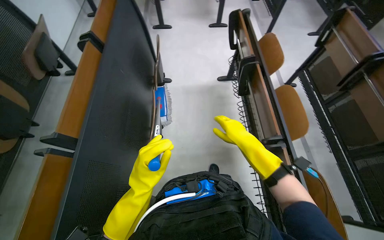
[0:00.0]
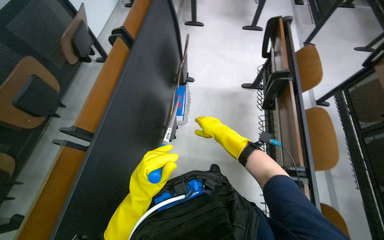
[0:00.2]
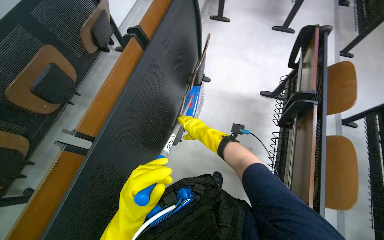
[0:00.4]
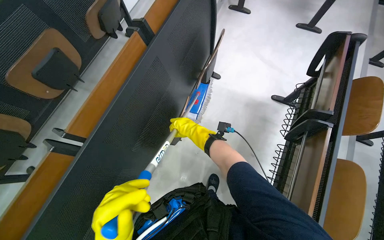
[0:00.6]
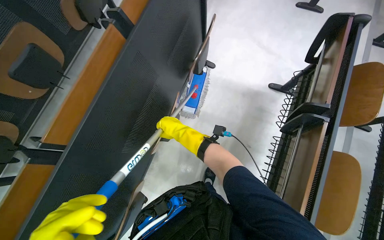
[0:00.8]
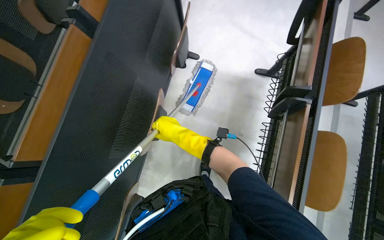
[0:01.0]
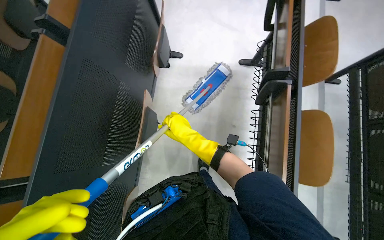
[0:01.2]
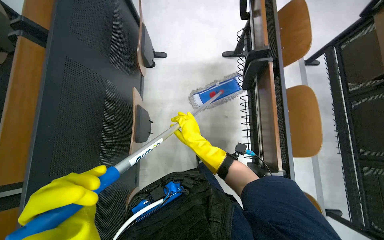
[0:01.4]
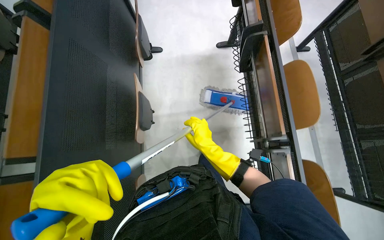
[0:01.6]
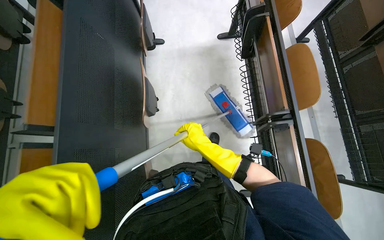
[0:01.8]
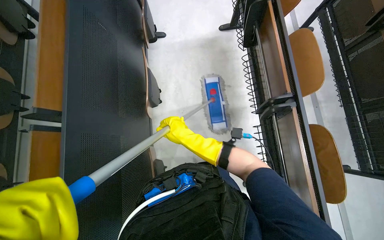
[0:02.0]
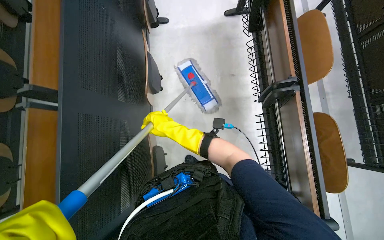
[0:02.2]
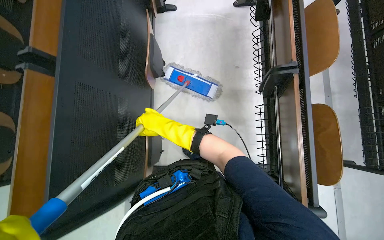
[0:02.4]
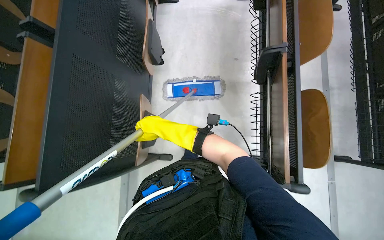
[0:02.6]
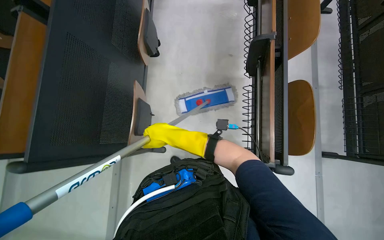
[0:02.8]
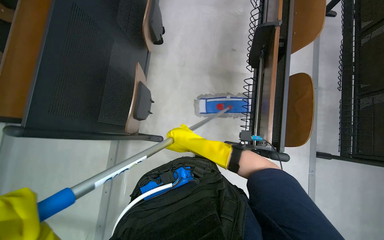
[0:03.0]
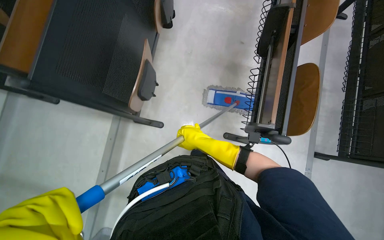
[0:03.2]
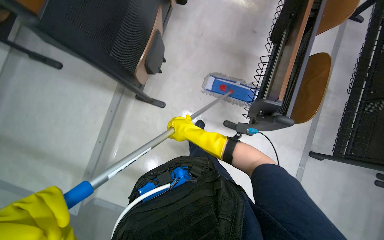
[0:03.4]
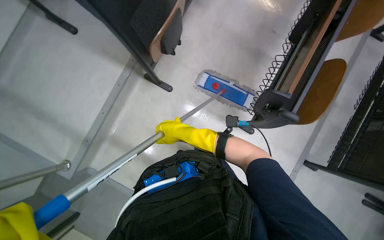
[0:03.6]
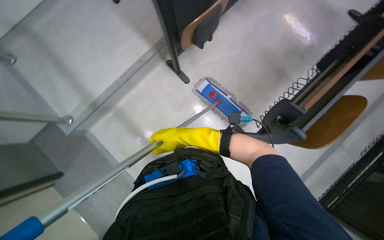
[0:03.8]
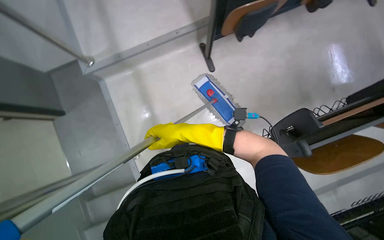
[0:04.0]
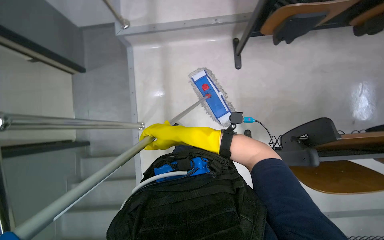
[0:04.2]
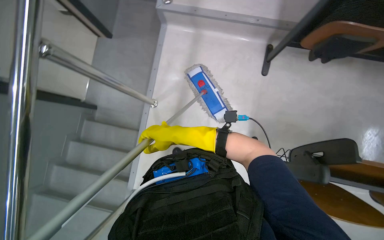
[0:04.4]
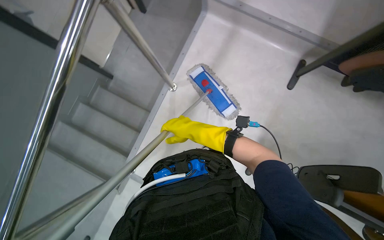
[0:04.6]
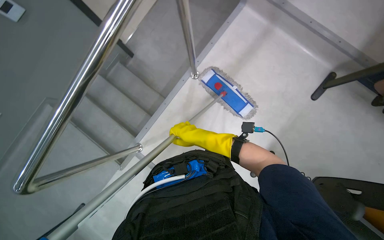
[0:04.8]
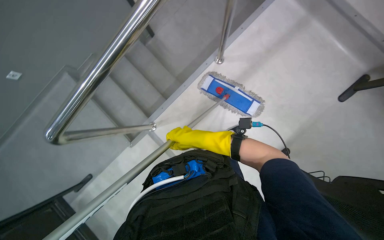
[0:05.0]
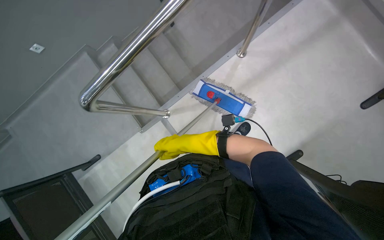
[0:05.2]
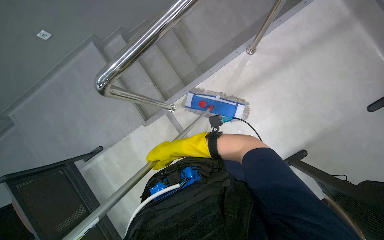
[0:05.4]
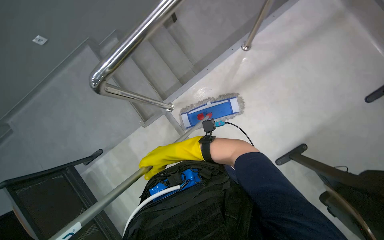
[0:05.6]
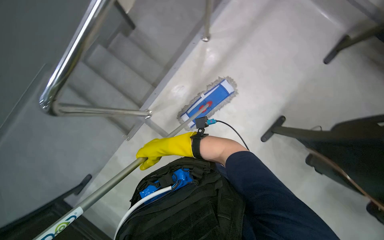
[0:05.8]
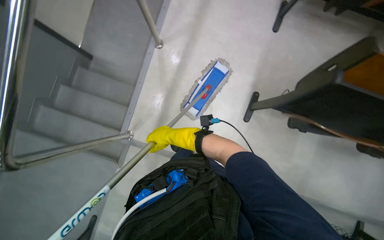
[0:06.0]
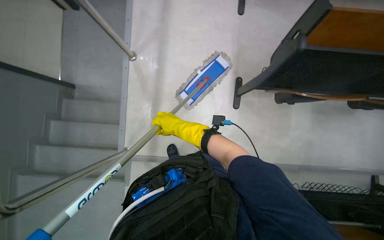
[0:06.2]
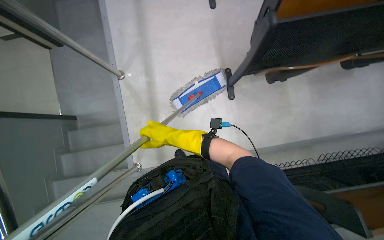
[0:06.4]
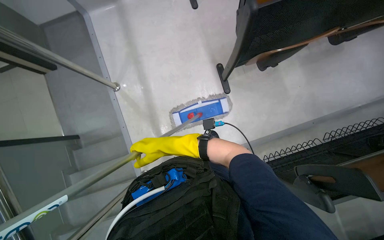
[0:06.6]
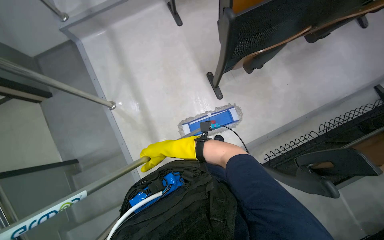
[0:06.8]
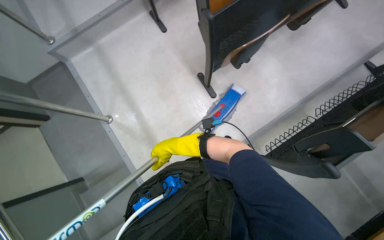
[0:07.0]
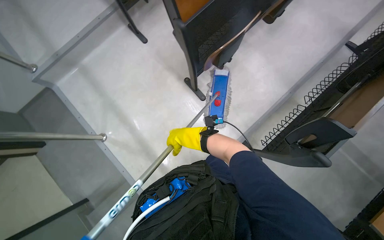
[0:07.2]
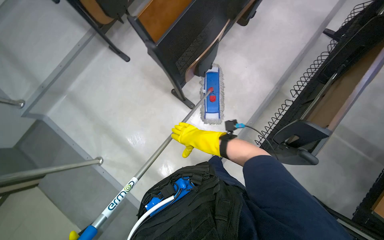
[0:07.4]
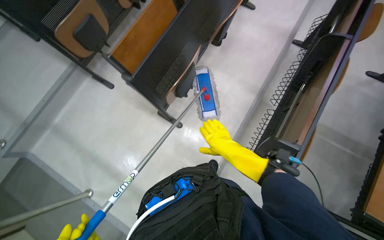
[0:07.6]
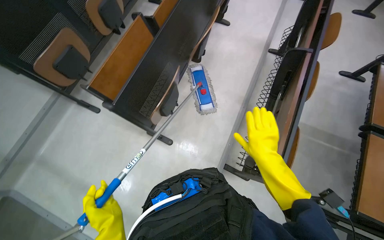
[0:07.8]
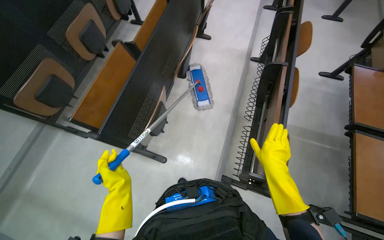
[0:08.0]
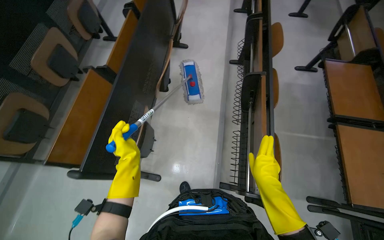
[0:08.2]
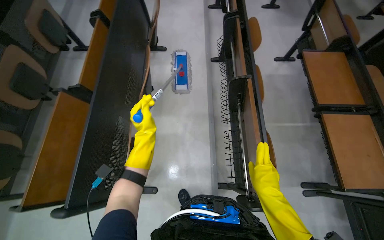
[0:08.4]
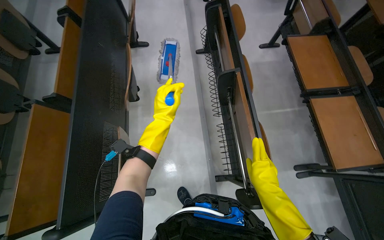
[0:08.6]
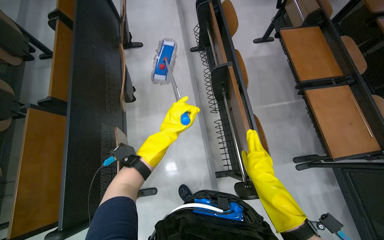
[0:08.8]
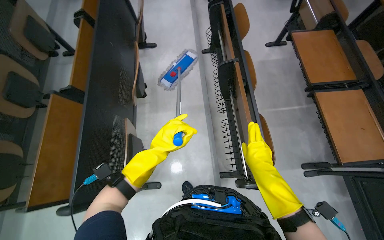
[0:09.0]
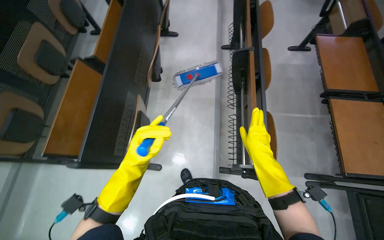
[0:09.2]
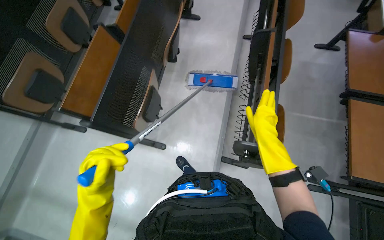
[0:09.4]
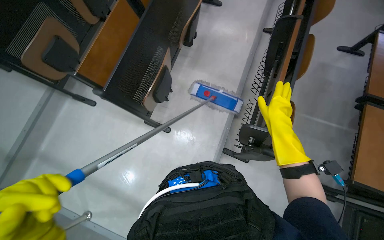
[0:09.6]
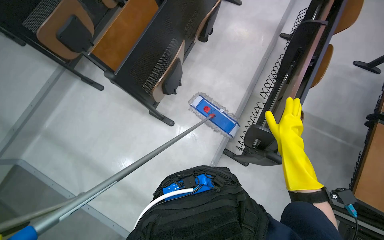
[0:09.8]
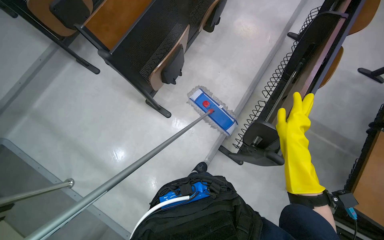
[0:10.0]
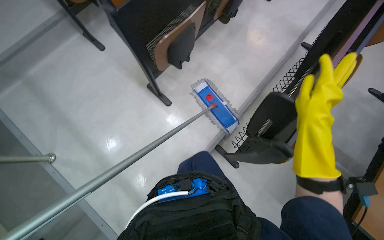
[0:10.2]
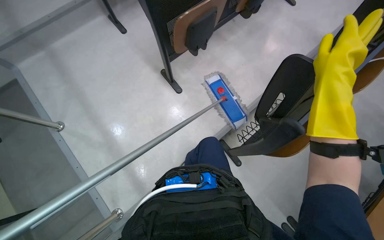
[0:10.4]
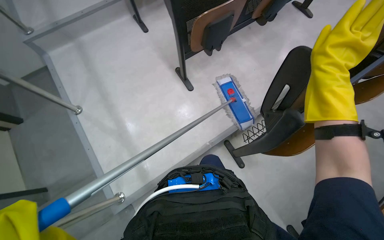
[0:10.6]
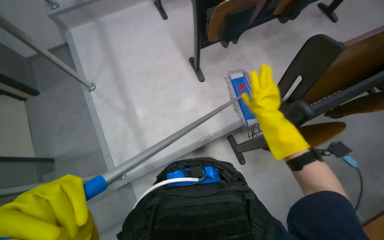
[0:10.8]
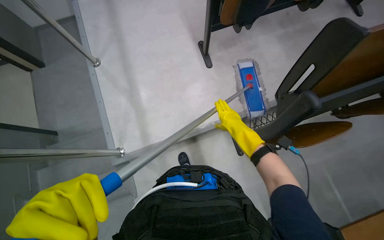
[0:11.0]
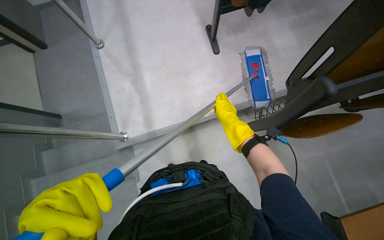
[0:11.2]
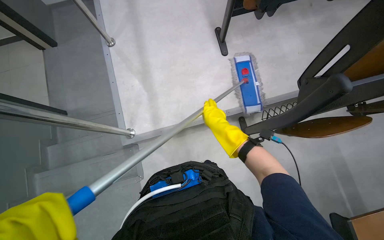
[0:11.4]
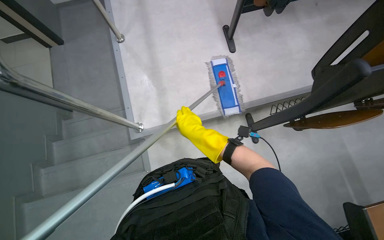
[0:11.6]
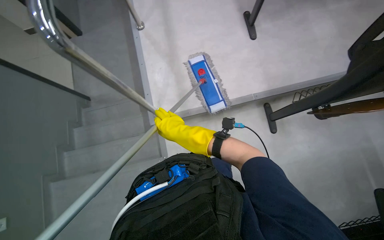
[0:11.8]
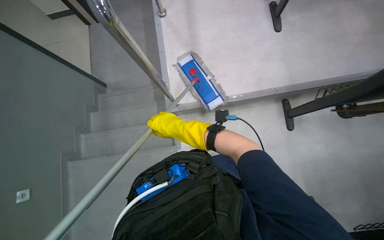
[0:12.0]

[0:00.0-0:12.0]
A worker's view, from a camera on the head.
Job: mopping floor.
The whole recording: Mopping lecture hall floor. The worker mops the floor in the lecture hall, moving between rows of desks.
0:00.0 to 0:01.6: The wearer looks some 15 degrees further downward.
0:01.6 to 0:03.0: The head travels about 50 cm.
0:03.0 to 0:04.4: The camera travels about 60 cm. The scene turns some 95 degrees clockwise in the picture.
0:06.0 to 0:07.6: The wearer looks approximately 15 degrees further upward. The scene rotates counterclockwise by approximately 60 degrees.
0:07.6 to 0:09.0: The wearer's head swings approximately 35 degrees to the right.
0:09.0 to 0:10.4: The camera travels about 50 cm. The head rotates roughly 55 degrees to the left.
0:10.4 to 0:12.0: The camera is carried some 60 cm. The wearer looks roughly 30 degrees further to the left.

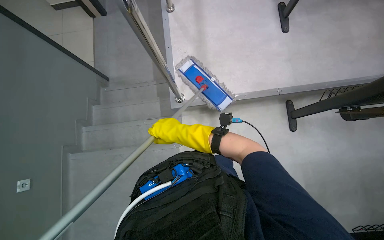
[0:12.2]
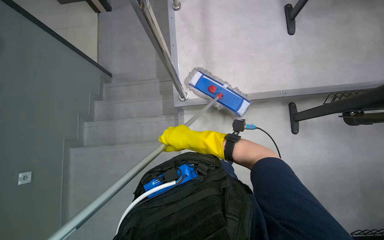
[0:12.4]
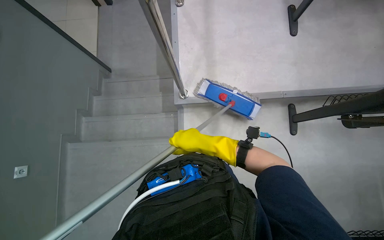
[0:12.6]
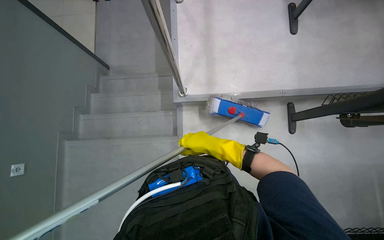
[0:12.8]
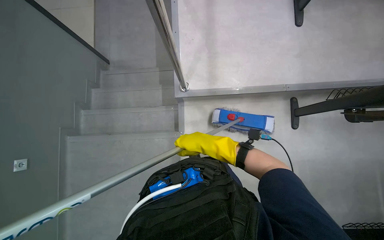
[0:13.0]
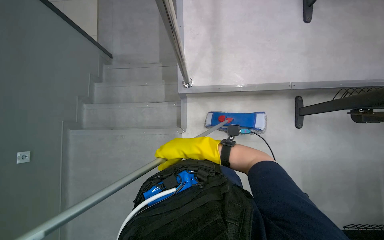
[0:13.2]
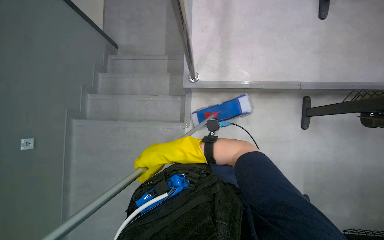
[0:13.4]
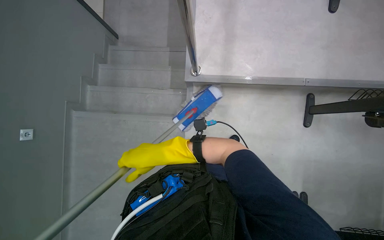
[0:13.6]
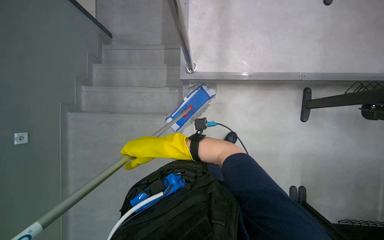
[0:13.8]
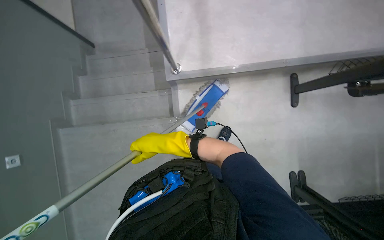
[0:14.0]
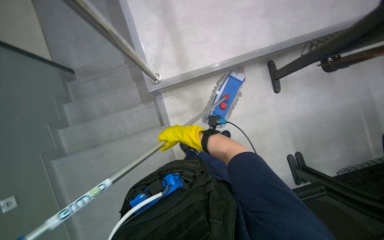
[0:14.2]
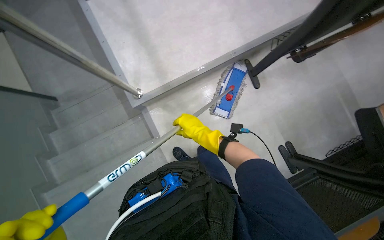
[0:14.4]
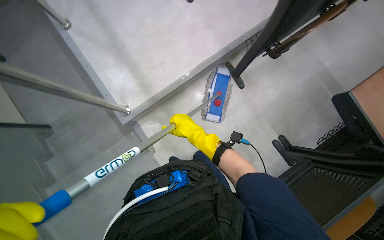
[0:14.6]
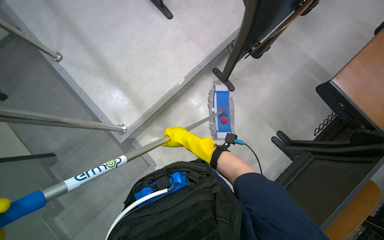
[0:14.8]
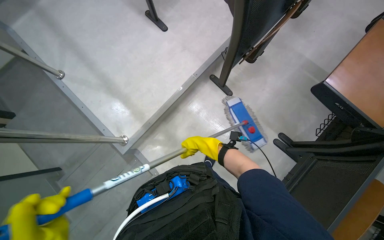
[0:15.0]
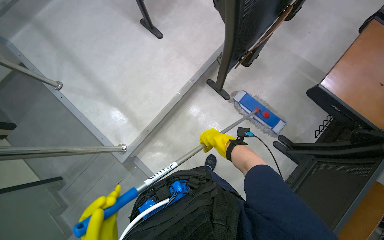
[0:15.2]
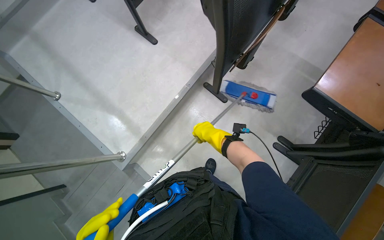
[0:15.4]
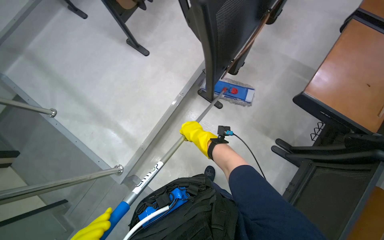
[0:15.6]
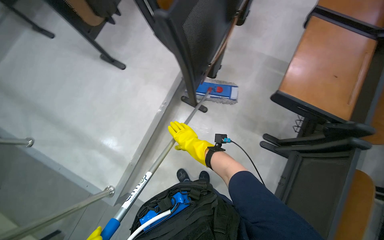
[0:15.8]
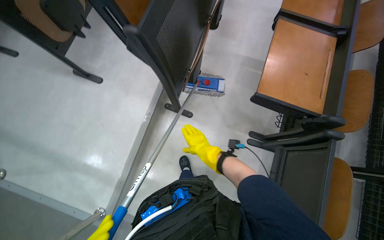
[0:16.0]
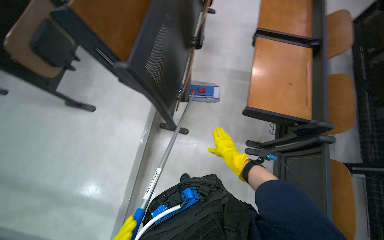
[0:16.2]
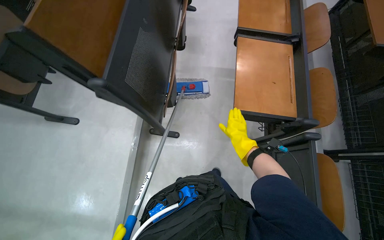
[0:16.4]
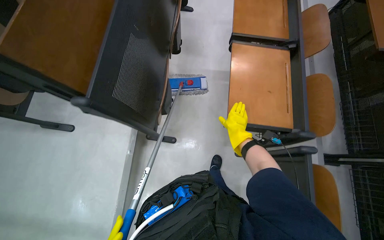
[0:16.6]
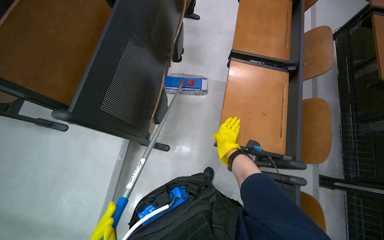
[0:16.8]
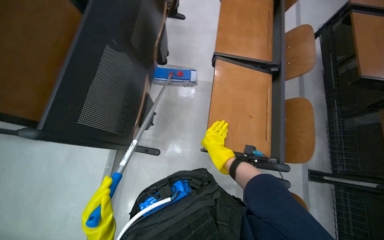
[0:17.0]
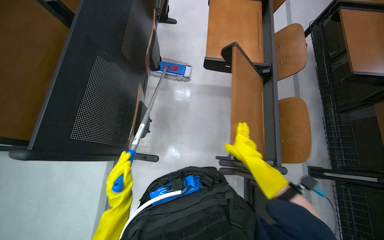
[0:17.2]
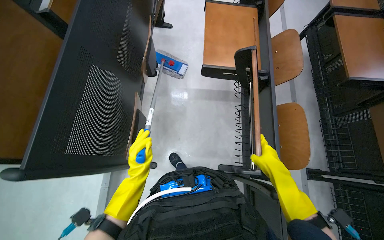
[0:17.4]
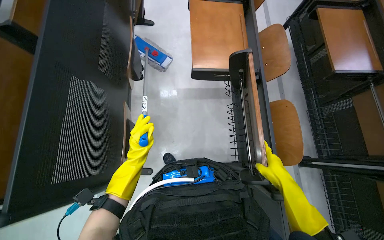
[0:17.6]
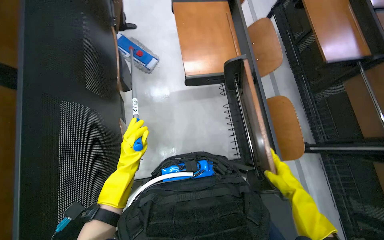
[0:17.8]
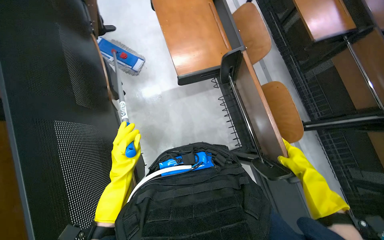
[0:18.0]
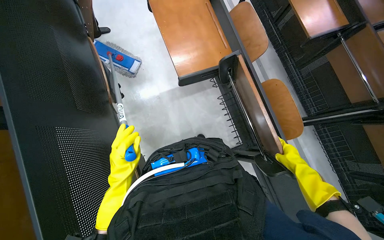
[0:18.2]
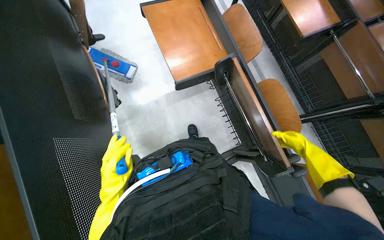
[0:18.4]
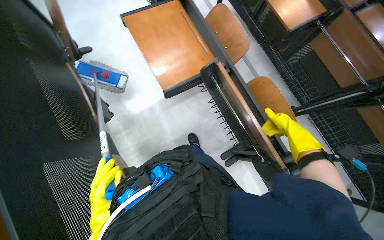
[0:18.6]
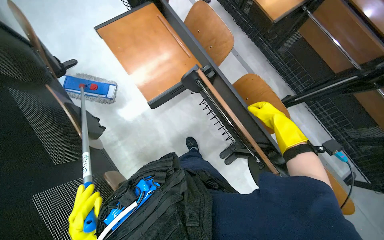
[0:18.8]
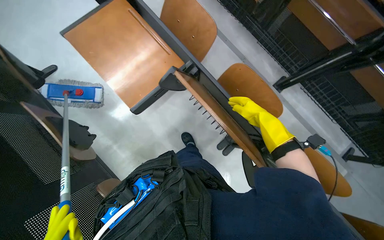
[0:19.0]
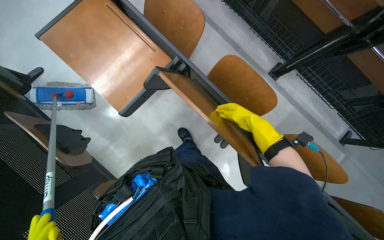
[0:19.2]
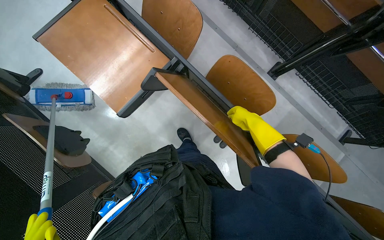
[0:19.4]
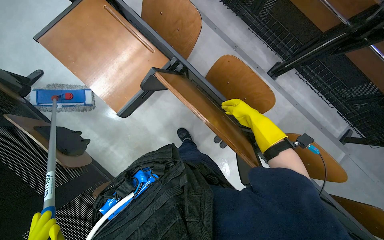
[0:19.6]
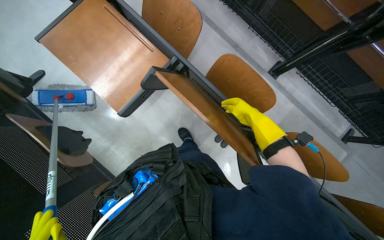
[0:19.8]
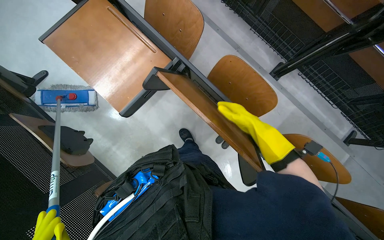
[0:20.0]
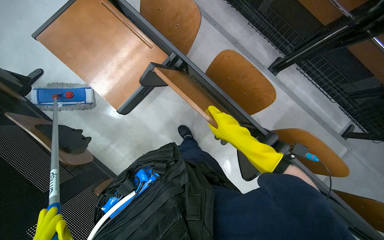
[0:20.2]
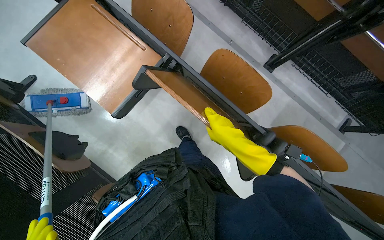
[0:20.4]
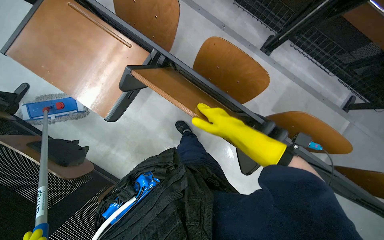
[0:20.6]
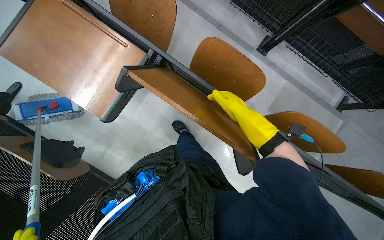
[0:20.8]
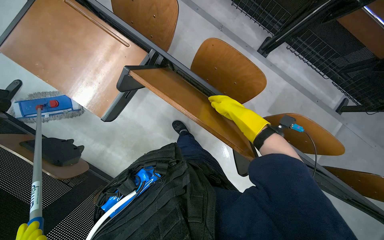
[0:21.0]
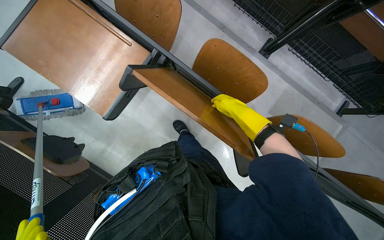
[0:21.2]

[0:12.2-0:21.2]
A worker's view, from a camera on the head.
Job: mopping floor.
The whole recording: Mopping lecture hall floor. The worker mops the floor in the lecture hall, moving between rows of desks.
0:12.2 to 0:13.8: The right hand is displaced to the left by some 15 cm.
0:13.8 to 0:15.2: The view tips upward by about 20 degrees. Everything in view rotates approximately 50 degrees counterclockwise.
0:15.2 to 0:16.6: The head rotates approximately 35 degrees to the right. The right hand heads to the right, covering roughly 35 cm.
0:16.6 to 0:18.2: The head travels some 40 cm. The head turns to the right by about 30 degrees.
0:18.2 to 0:19.8: The scene turns about 25 degrees counterclockwise in the picture. The right hand goes roughly 15 cm up the picture.
